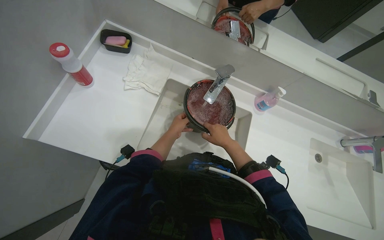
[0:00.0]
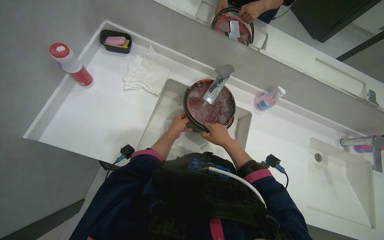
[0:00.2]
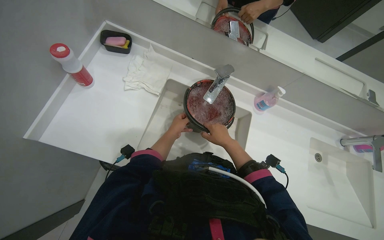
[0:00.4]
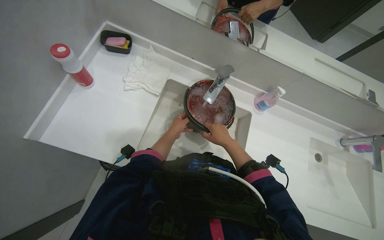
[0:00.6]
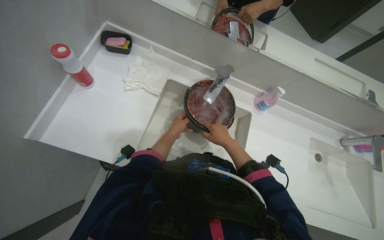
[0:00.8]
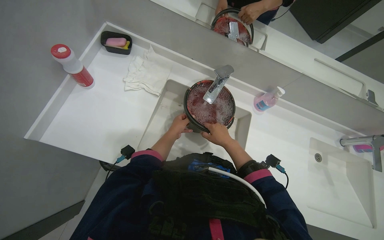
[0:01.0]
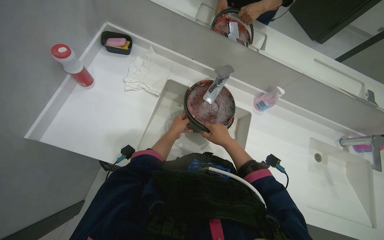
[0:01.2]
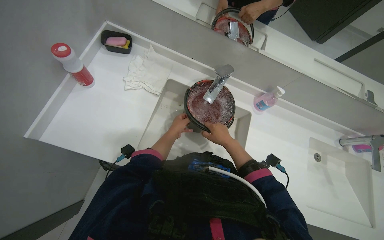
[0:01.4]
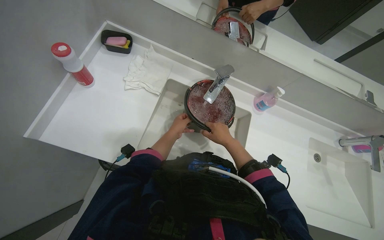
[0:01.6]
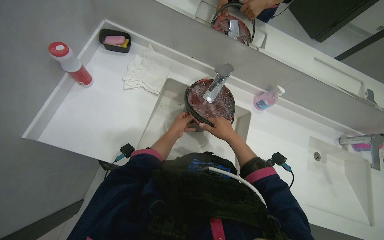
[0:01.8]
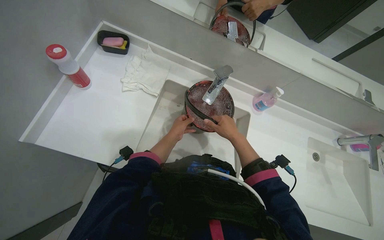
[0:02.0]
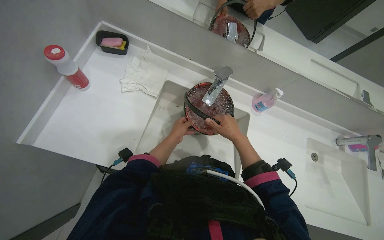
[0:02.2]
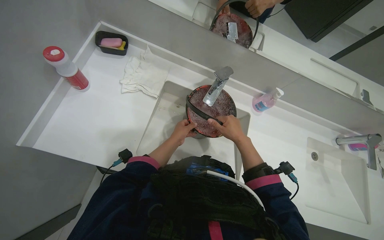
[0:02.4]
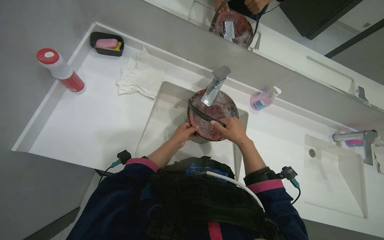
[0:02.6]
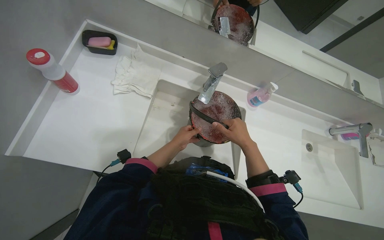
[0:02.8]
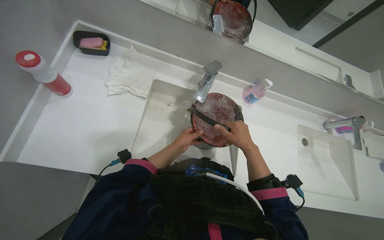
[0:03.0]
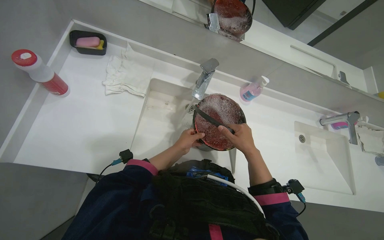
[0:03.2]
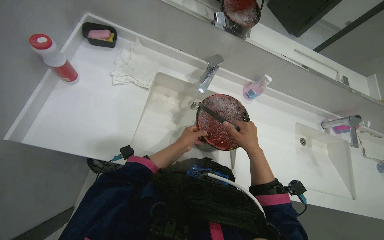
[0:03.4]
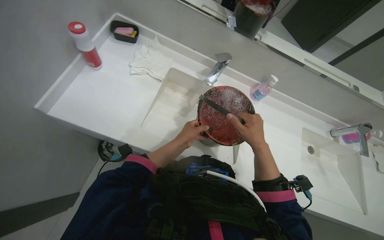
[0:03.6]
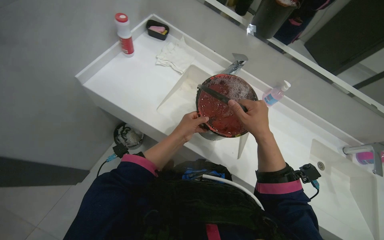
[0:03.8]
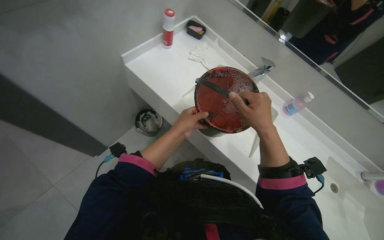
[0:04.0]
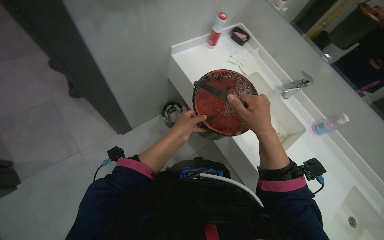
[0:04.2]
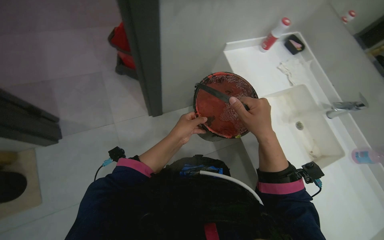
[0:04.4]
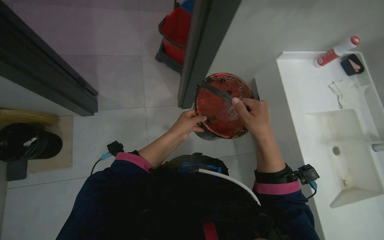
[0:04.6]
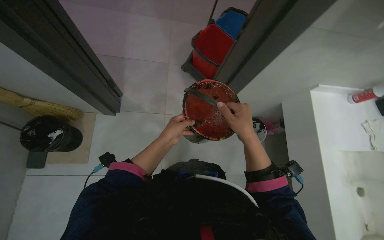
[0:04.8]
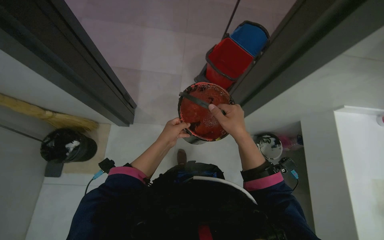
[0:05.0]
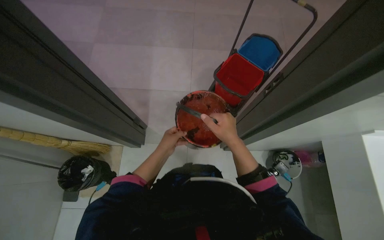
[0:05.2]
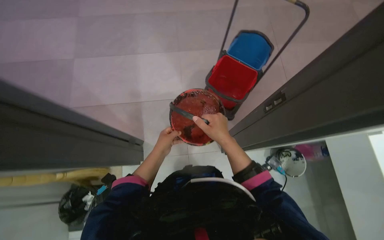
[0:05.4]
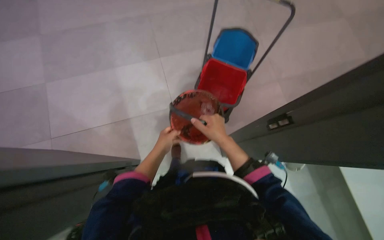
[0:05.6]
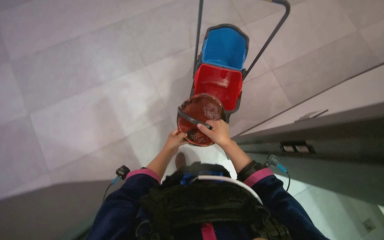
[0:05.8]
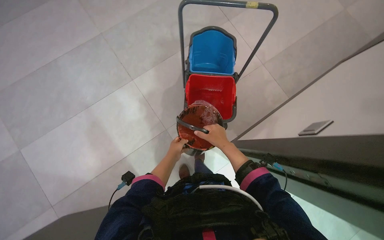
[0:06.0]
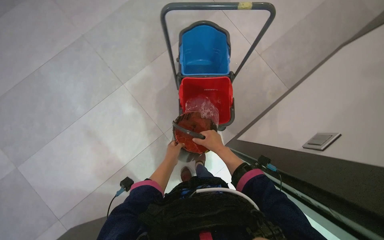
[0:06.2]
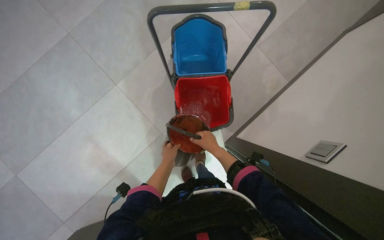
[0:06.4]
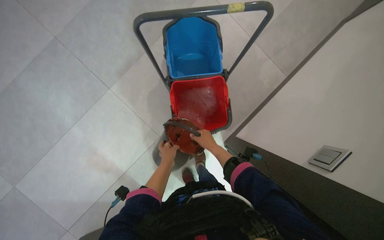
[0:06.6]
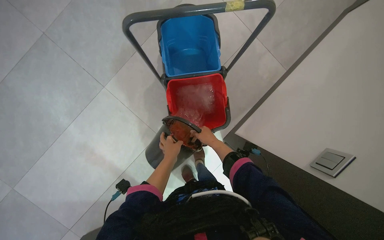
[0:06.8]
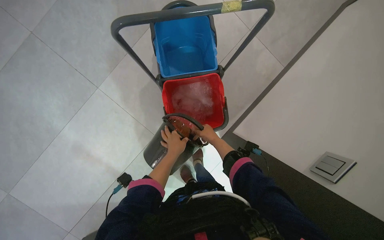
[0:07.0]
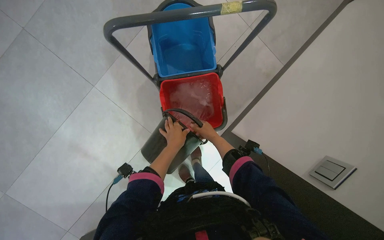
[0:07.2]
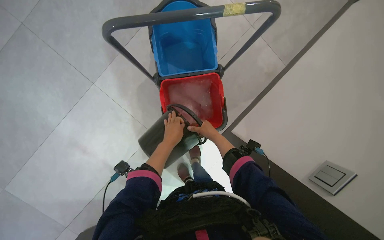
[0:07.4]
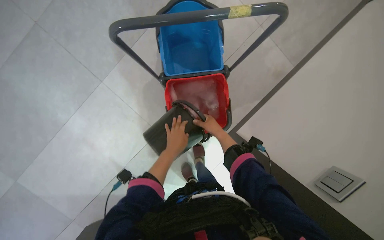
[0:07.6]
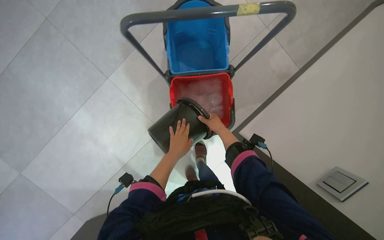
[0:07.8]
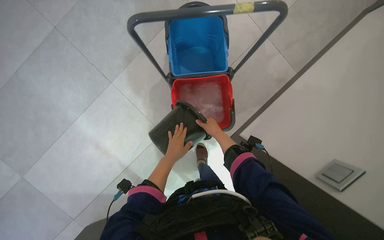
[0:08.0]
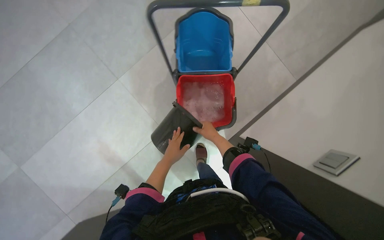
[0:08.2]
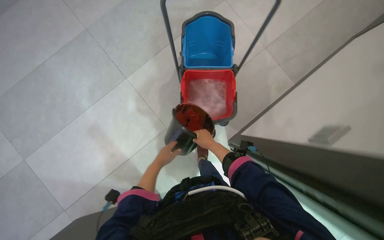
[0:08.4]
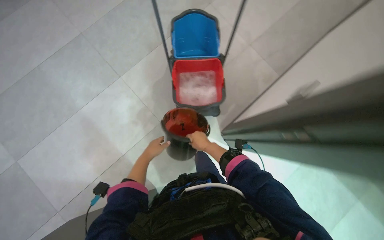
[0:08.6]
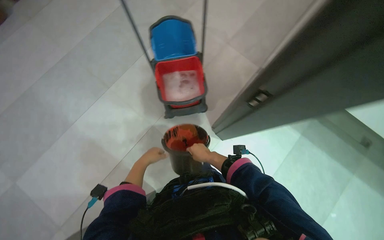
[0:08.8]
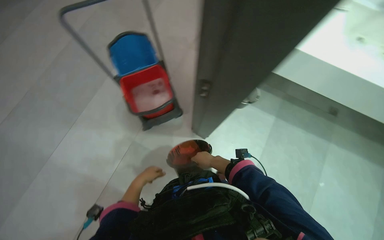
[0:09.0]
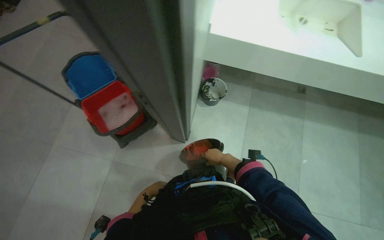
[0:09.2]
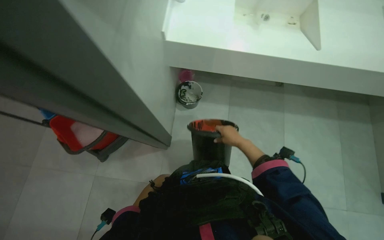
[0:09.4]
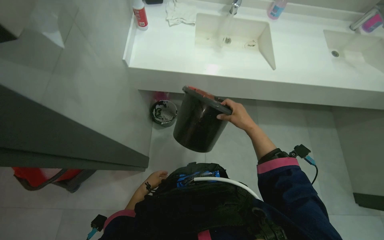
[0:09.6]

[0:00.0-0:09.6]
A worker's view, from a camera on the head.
Job: preparing cleaning supplies.
The whole recording: Preparing mop buckets for cleaning. The worker fills buckets with water and cleaning solution, then arranges them on the mop cart.
0:00.0 to 0:01.6: The hands stay close to where they were, moving slightly.
0:03.2 to 0:04.8: The camera travels roughly 60 cm. The wearer's head swings about 80 degrees to the left. The view tilts some 15 degrees upward.
0:04.8 to 0:06.4: Everything in view rotates some 35 degrees counterclockwise. The right hand is displaced farther from the camera by about 35 cm.
0:06.4 to 0:08.0: The right hand goes some 10 cm up the picture.
0:08.0 to 0:09.6: The camera travels some 40 cm. The wearer's head swings roughly 45 degrees to the right. The wearer looks some 20 degrees further upward.

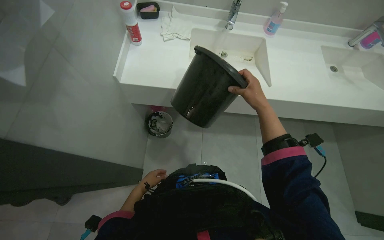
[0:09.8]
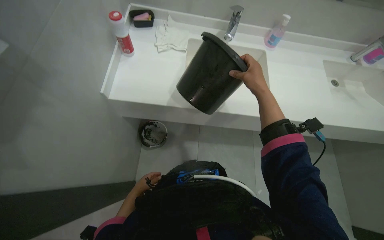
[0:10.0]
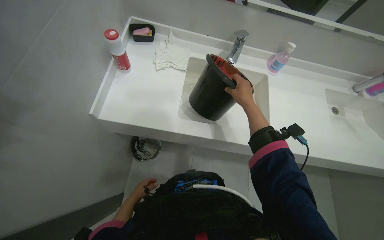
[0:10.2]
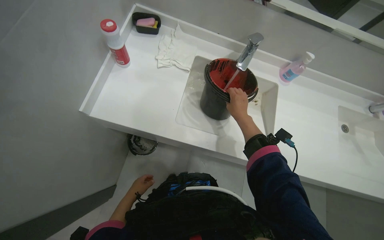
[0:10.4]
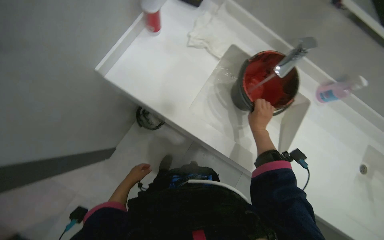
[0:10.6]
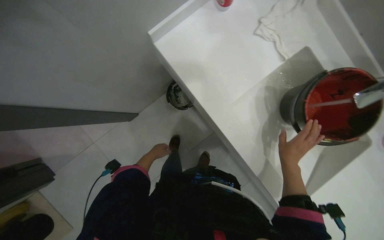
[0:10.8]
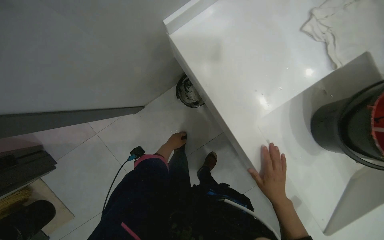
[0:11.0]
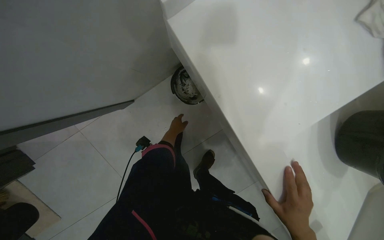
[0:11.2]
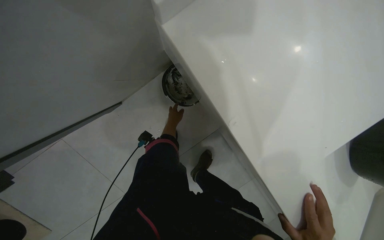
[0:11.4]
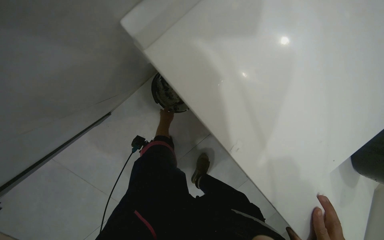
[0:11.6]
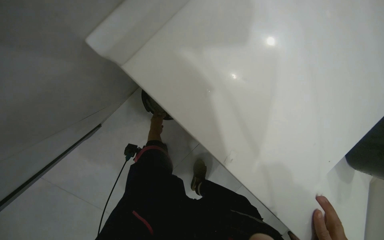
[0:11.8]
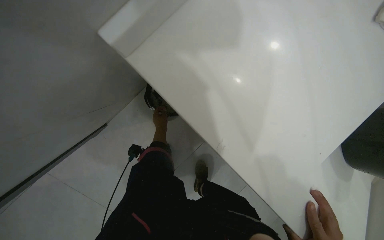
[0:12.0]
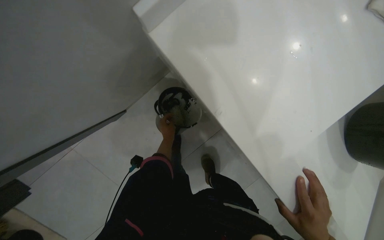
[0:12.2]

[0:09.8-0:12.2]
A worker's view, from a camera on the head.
Job: preparing cleaning supplies.
The whole recording: Preparing mop buckets for cleaning. The worker fills buckets with water and cleaning solution, then arranges them on the mop cart.
0:09.8 to 0:11.0: The camera travels about 50 cm. The wearer looks approximately 55 degrees further to the left. The view tilts approximately 15 degrees downward.

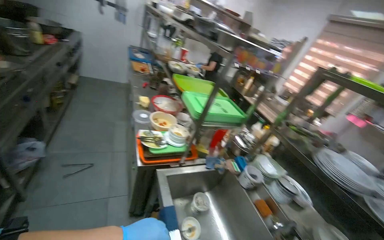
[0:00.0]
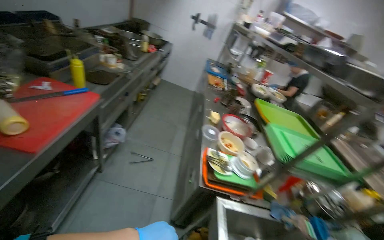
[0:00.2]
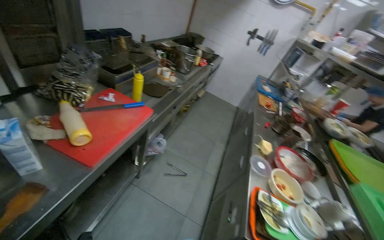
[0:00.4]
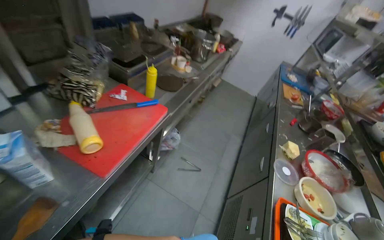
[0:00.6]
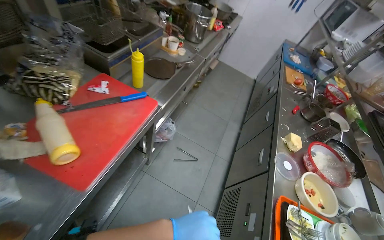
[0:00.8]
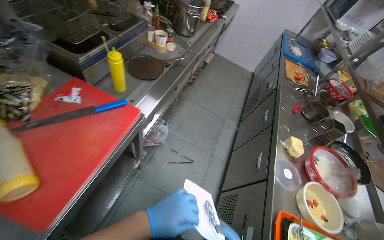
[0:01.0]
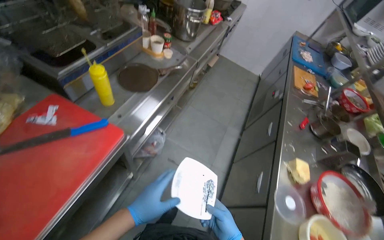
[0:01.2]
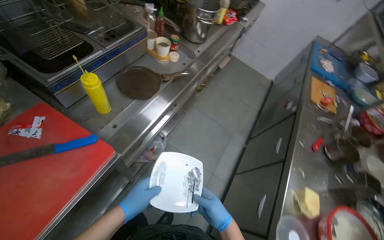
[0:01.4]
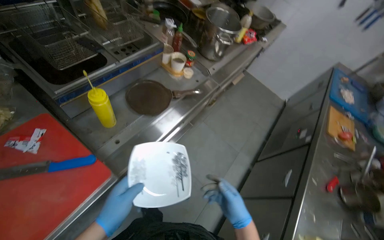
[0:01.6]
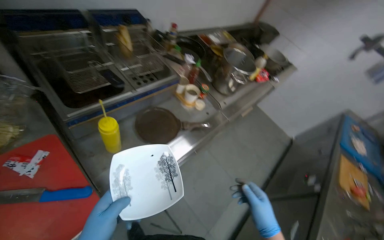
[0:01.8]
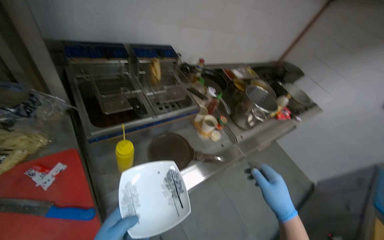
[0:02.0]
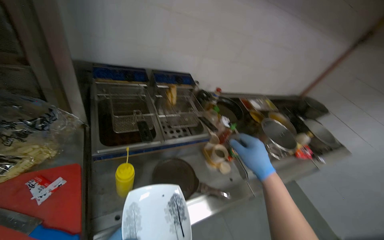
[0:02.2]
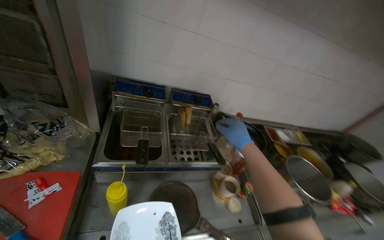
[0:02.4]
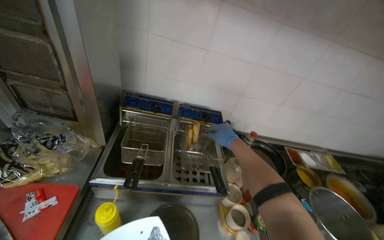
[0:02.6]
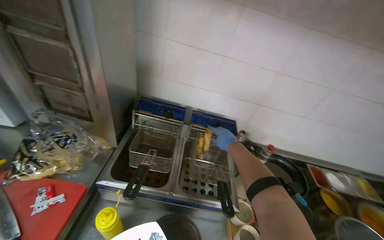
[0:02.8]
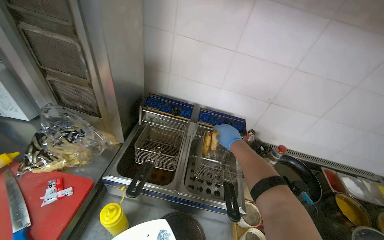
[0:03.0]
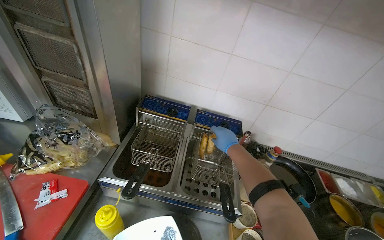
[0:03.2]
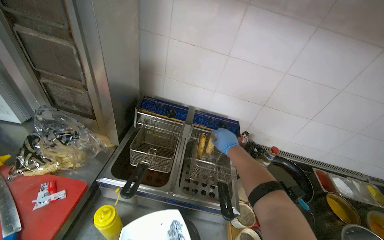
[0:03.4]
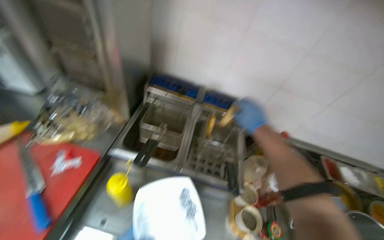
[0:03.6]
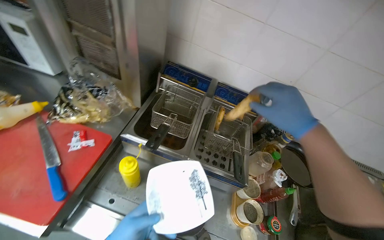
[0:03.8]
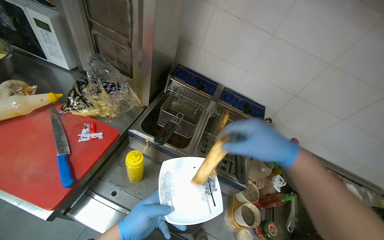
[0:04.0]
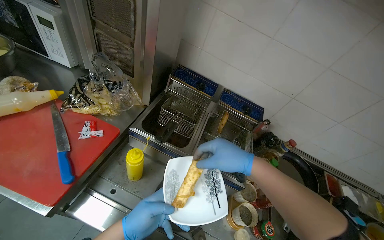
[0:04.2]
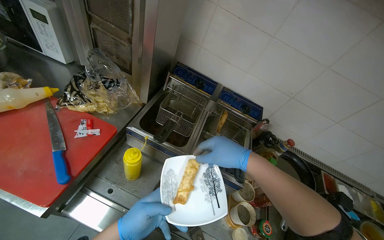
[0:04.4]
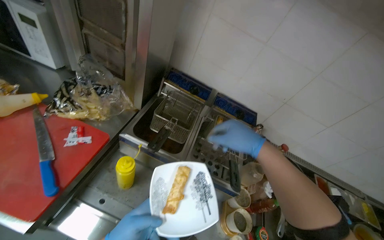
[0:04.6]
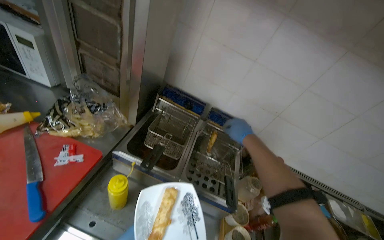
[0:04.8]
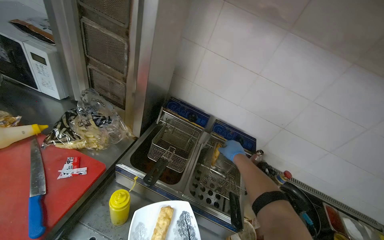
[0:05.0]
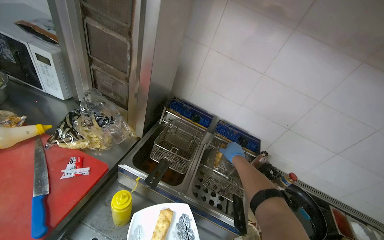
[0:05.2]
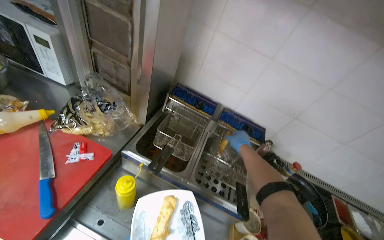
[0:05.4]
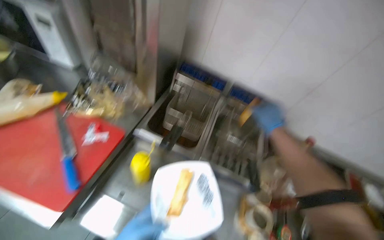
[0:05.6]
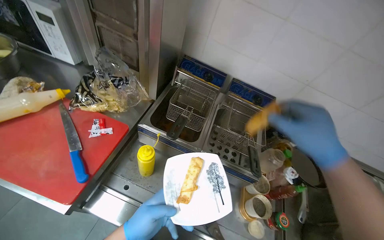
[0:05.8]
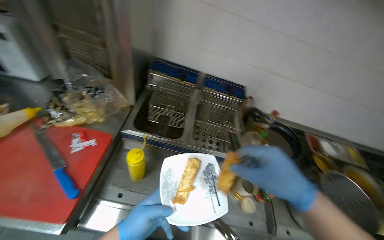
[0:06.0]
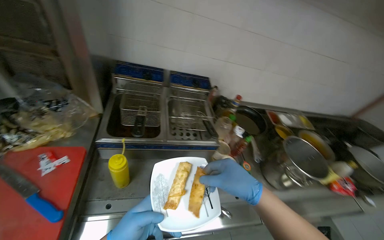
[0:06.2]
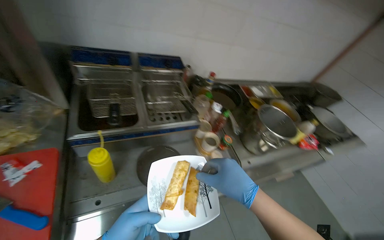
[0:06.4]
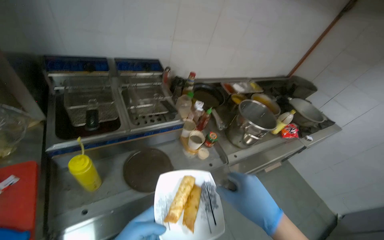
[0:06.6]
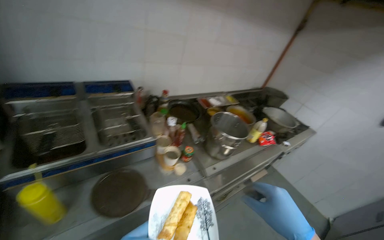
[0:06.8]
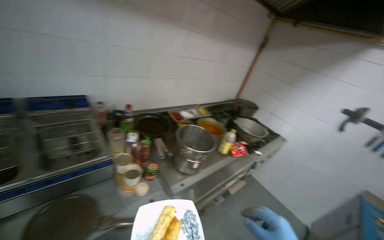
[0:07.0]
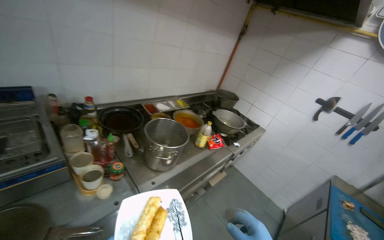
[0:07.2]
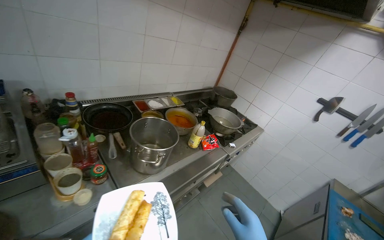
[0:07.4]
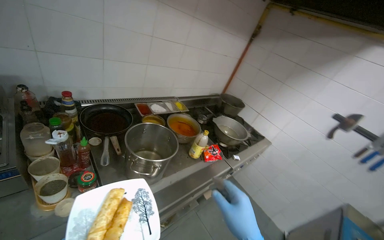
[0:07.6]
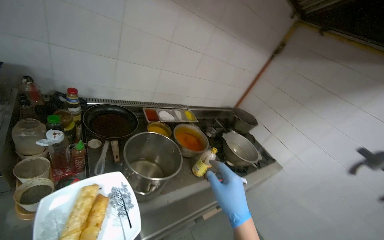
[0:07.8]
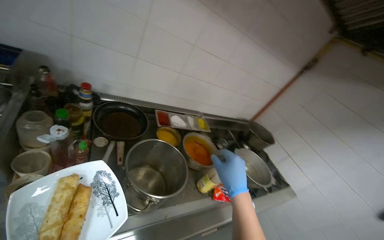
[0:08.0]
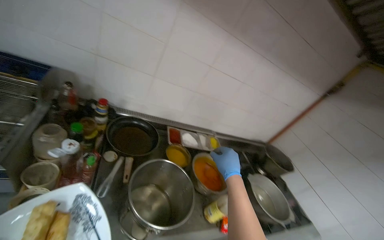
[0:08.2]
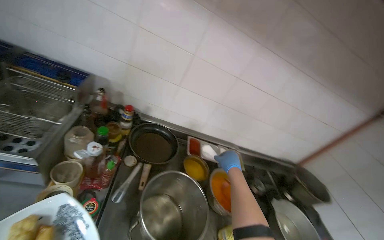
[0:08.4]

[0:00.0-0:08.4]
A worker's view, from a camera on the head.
Job: cooking food.
The whole recording: Frying and arranging meals on serving trays. The worker fries spring rolls, seasons them, and arranges various prepared meal components on serving trays.
0:00.0 to 0:01.4: The camera is carried about 1 m. The wearer's head swings roughly 50 degrees to the left.
0:01.4 to 0:02.8: The camera is carried about 50 cm. The head turns to the left by approximately 60 degrees. The camera pitches upward, by roughly 40 degrees.
0:02.8 to 0:04.2: The right hand moves nearer to the camera, approximately 25 cm.
0:04.2 to 0:05.6: The right hand moves farther from the camera, up the picture and to the right, about 20 cm.
0:05.6 to 0:07.0: The wearer looks roughly 55 degrees further to the right.
0:07.0 to 0:08.4: The wearer moves approximately 50 cm. The wearer's head swings some 35 degrees to the left.
